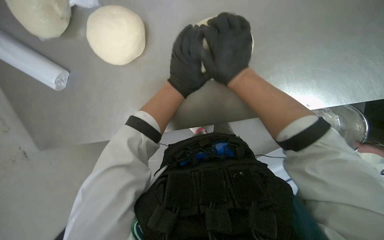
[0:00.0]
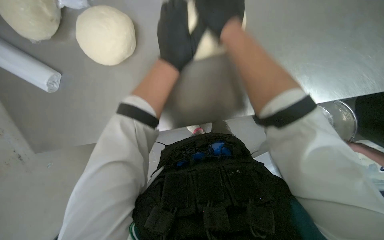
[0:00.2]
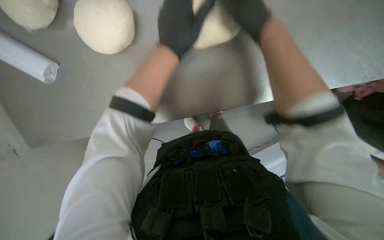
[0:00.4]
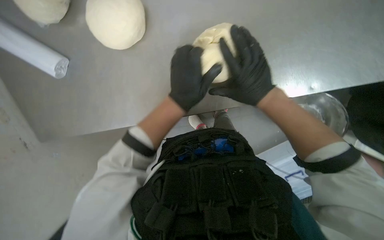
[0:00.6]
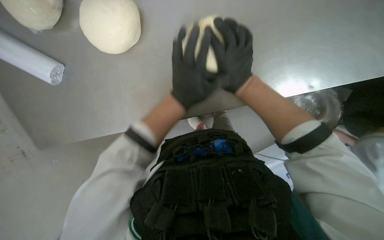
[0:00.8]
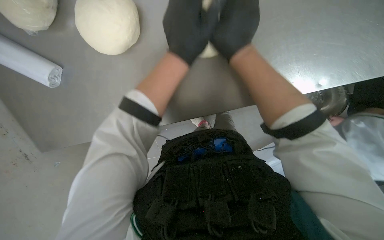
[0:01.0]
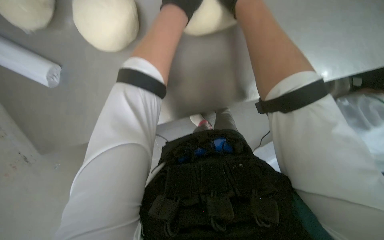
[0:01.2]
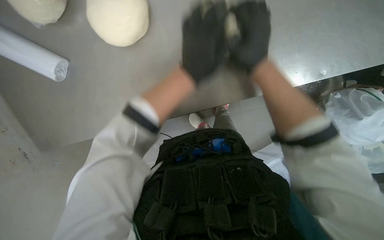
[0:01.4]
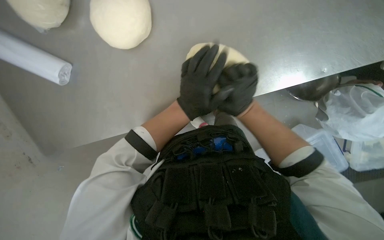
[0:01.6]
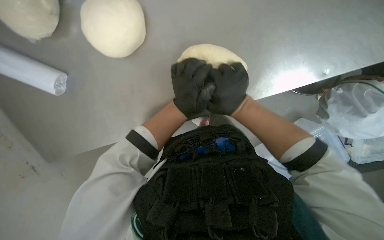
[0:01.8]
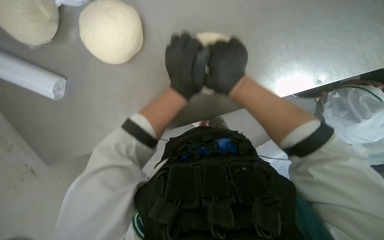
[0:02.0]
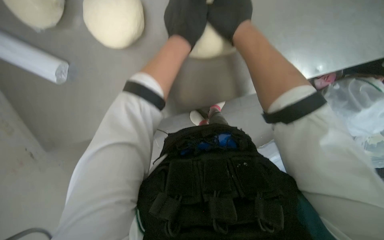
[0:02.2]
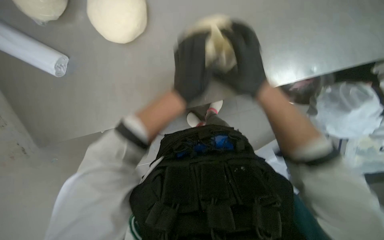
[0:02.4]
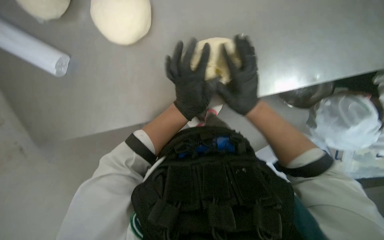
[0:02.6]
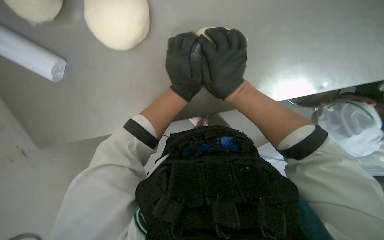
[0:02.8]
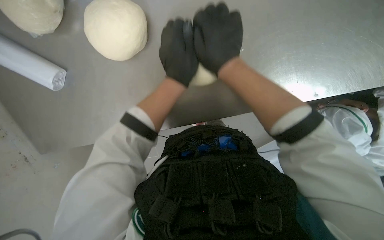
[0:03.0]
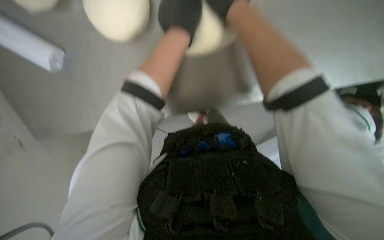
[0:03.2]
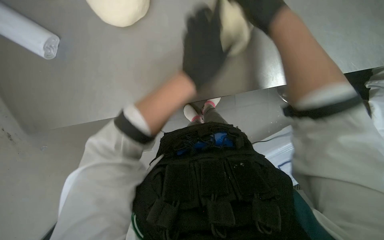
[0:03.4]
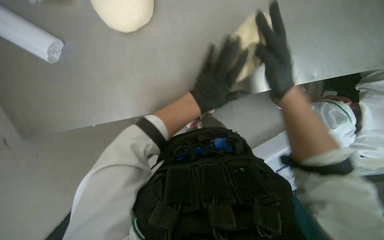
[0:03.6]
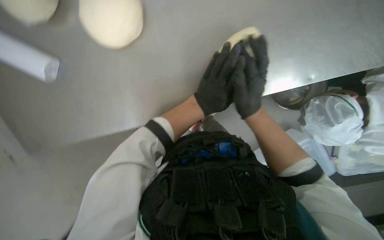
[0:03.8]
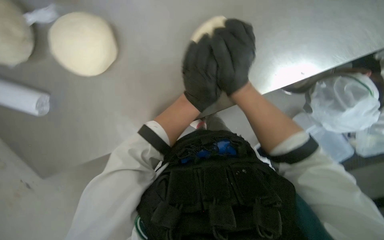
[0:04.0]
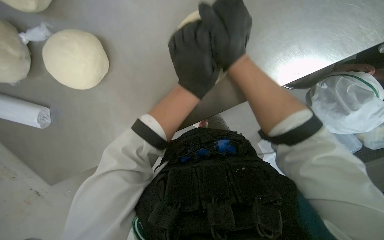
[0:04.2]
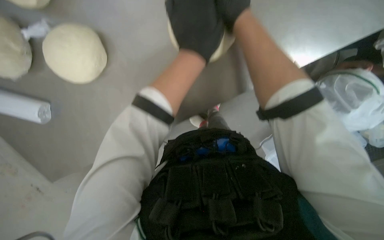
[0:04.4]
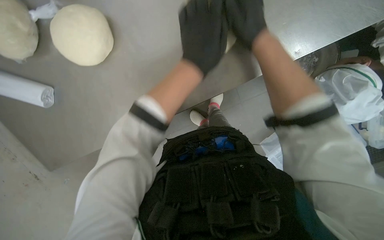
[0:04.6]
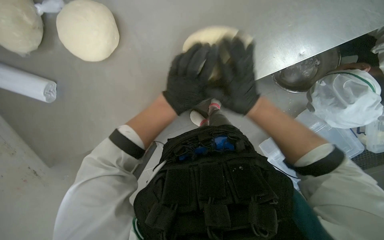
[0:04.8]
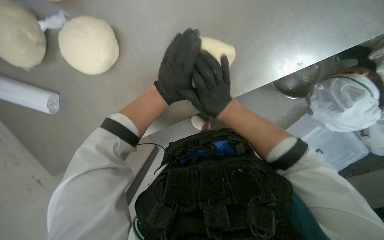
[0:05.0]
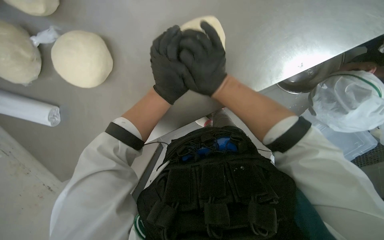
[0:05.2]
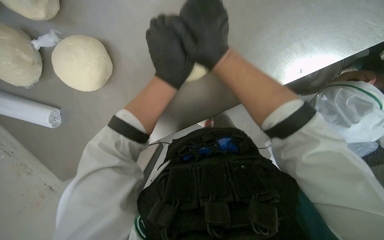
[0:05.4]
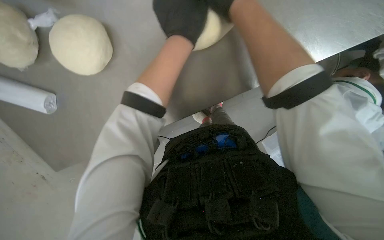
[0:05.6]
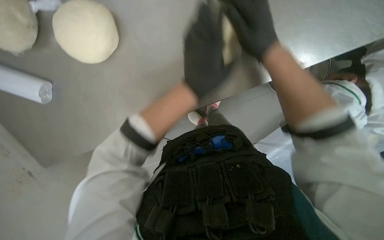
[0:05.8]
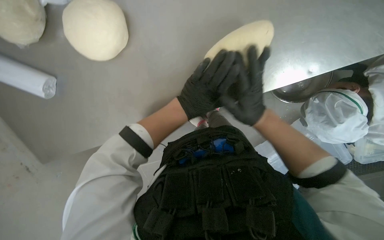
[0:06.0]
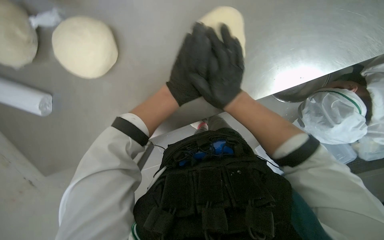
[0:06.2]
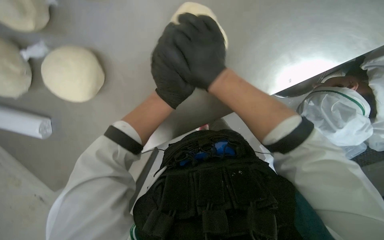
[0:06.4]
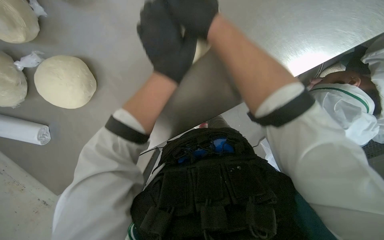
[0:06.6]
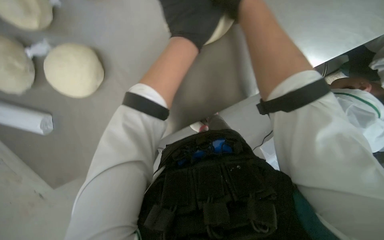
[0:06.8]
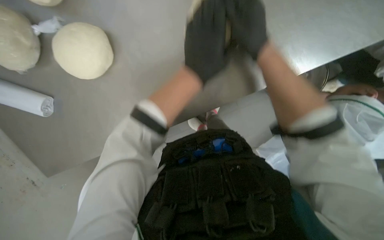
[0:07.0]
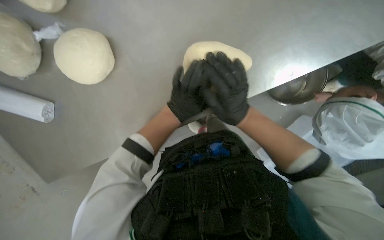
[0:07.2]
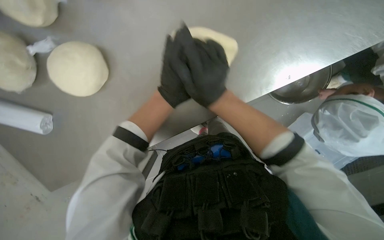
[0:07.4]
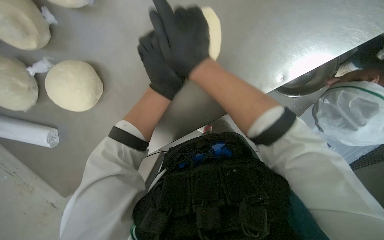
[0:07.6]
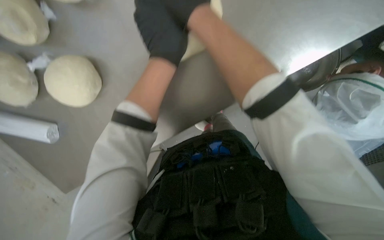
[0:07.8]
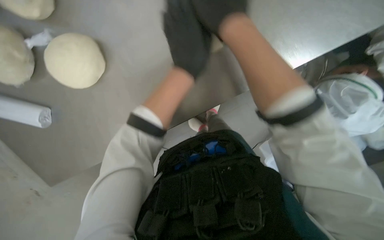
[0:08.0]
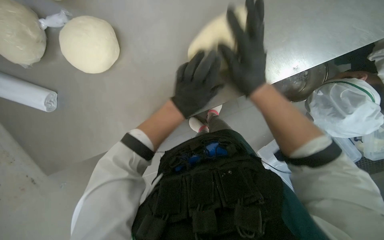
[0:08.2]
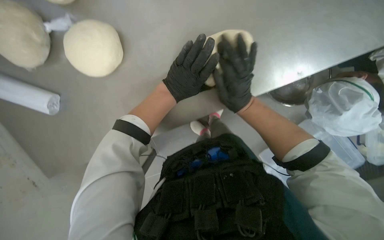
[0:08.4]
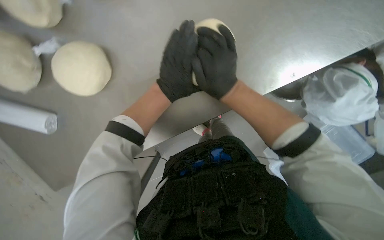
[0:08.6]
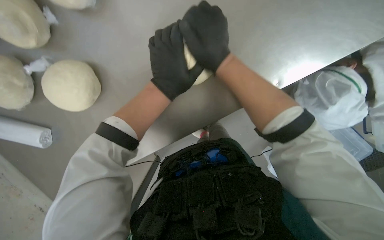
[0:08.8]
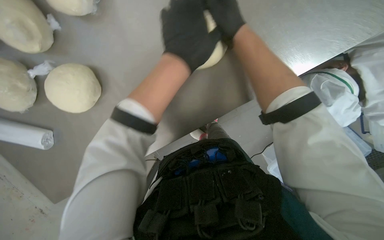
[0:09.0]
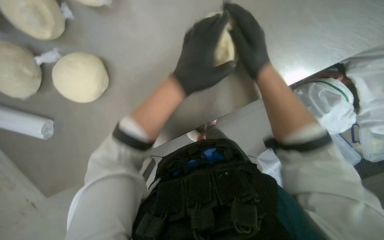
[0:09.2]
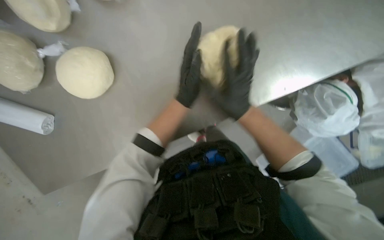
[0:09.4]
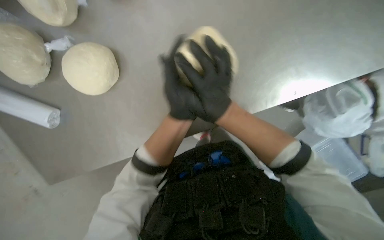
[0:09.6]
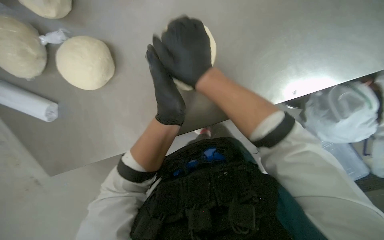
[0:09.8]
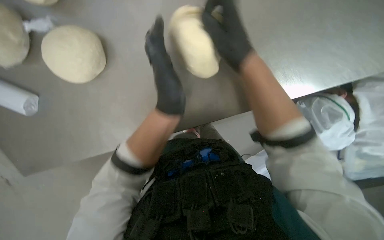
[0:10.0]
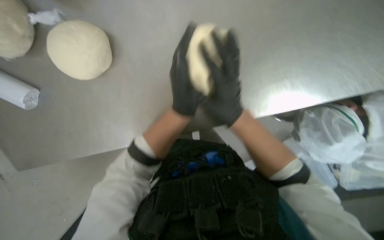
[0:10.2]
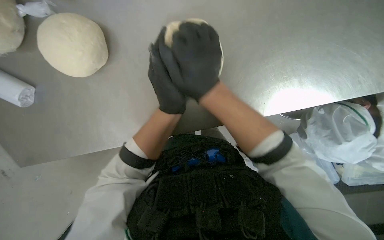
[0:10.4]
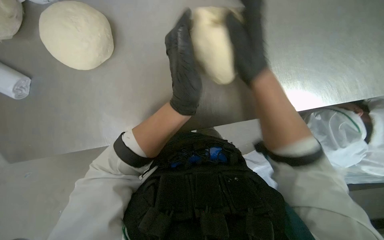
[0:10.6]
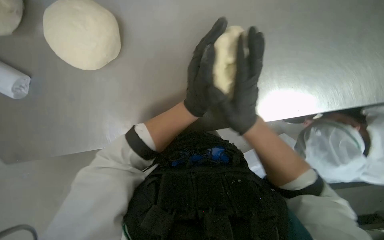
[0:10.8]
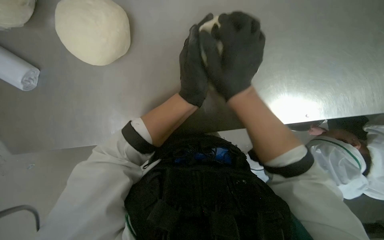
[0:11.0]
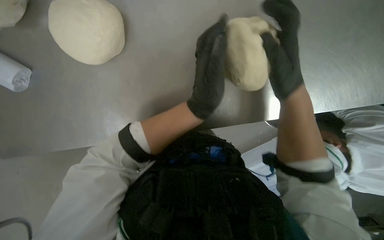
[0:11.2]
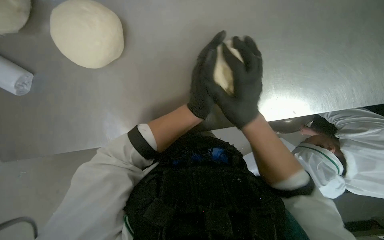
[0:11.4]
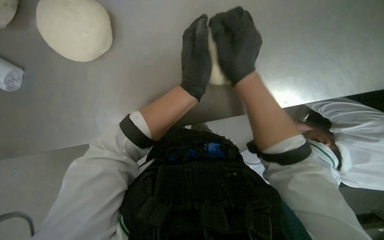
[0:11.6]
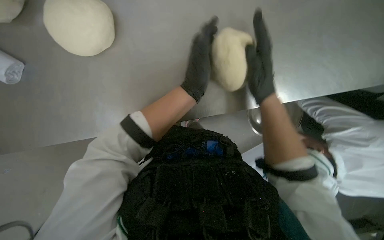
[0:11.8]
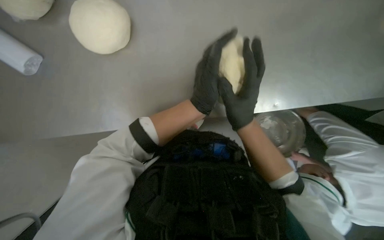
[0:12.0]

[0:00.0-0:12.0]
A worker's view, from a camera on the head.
Job: preparing food.
The whole recording: Shaping dough on counter. The worker kneads and shapes dough into an elongated form on the counter.
0:03.0 to 0:04.4: The right hand goes up and down the picture, some 25 cm each way, reversing 2 times.
0:04.4 to 0:06.0: The left hand moves up and down the picture over approximately 15 cm, changing direction 2 times. Meanwhile the right hand moves up and down the picture over some 25 cm, changing direction 2 times.
0:06.0 to 0:07.6: The right hand swings up and down the picture, approximately 25 cm each way, with 2 reversals.
0:07.6 to 0:09.0: The right hand goes up and down the picture, roughly 15 cm each way, reversing 2 times.
0:09.0 to 0:10.4: The left hand goes some 15 cm down the picture.

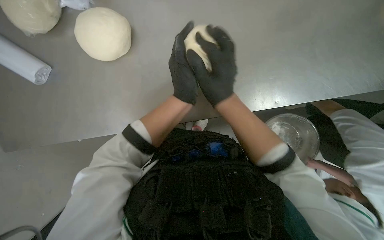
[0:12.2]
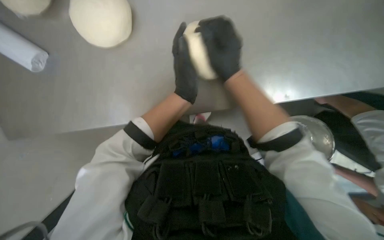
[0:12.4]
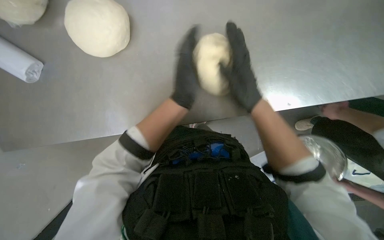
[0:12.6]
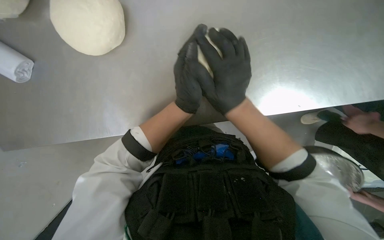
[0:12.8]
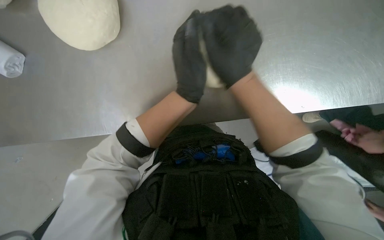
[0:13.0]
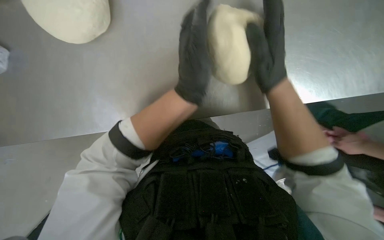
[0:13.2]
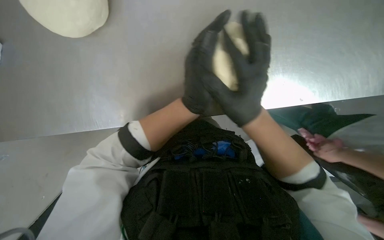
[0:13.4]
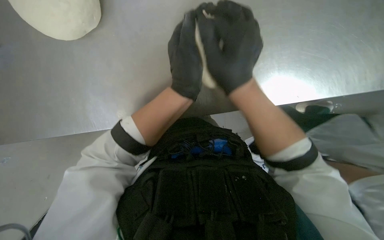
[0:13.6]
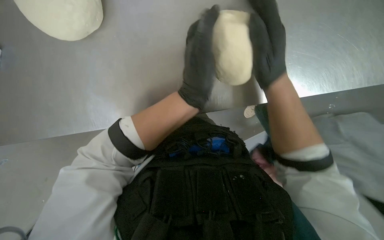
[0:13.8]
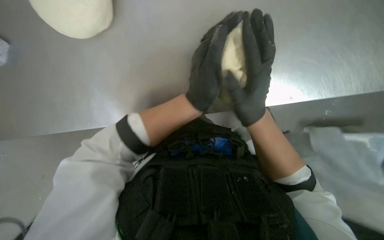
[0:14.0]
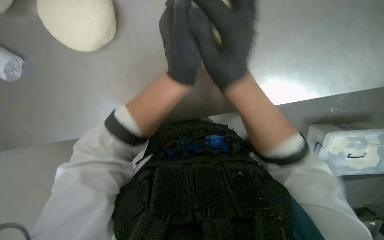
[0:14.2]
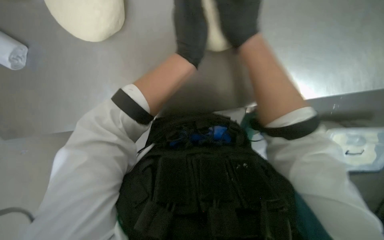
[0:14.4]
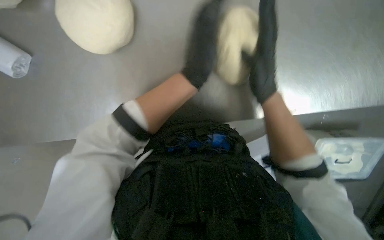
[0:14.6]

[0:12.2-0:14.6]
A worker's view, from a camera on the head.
Job: preparing food.
The whole recording: Shaping dough on counter. The worker kneads and shapes dough into an elongated form on the counter.
0:13.4 to 0:14.6: The right hand moves up and down the picture over some 15 cm, changing direction 3 times.

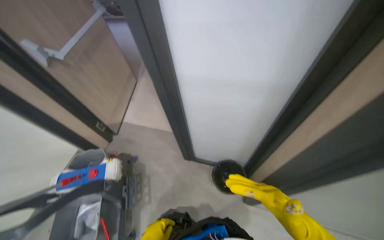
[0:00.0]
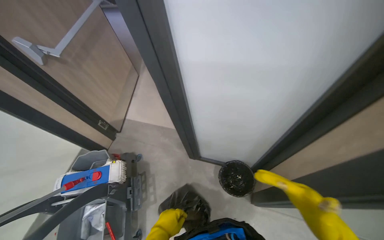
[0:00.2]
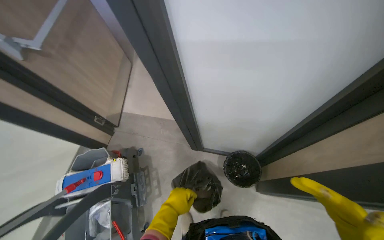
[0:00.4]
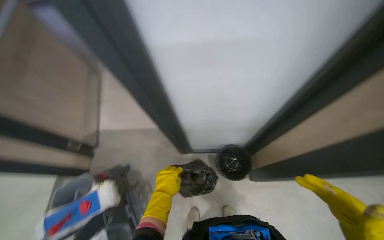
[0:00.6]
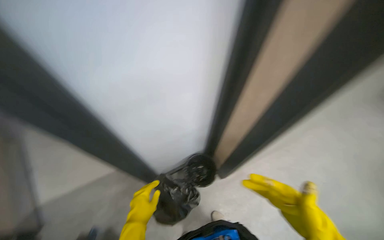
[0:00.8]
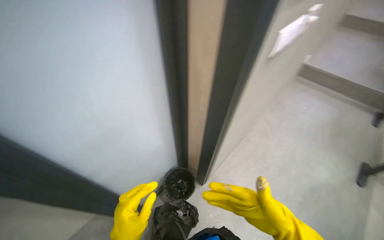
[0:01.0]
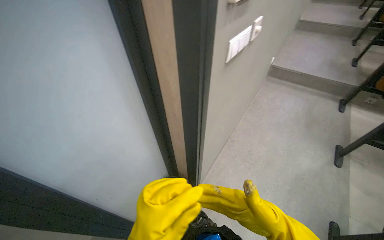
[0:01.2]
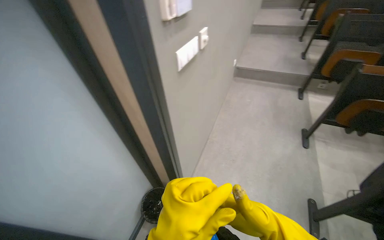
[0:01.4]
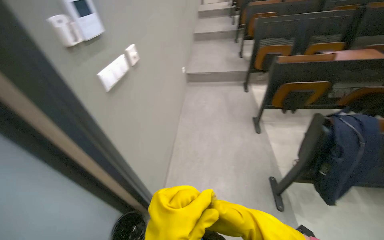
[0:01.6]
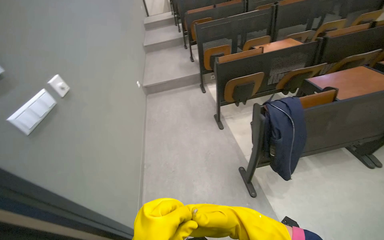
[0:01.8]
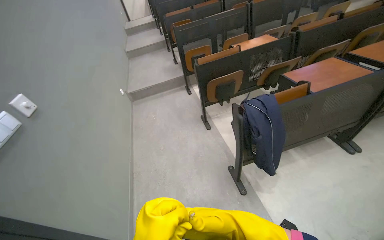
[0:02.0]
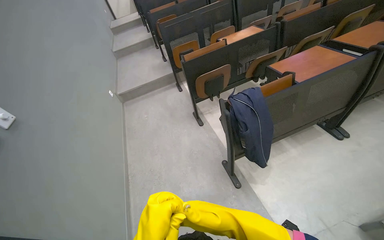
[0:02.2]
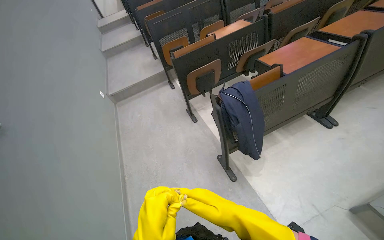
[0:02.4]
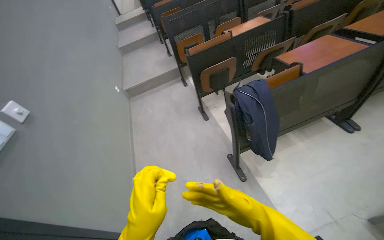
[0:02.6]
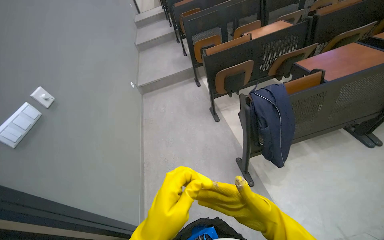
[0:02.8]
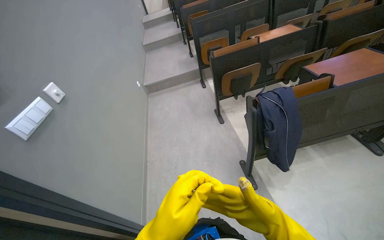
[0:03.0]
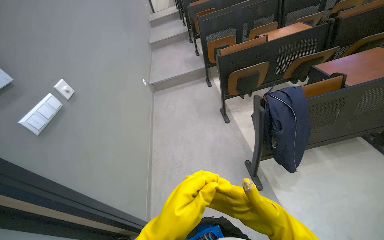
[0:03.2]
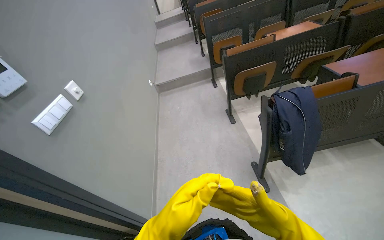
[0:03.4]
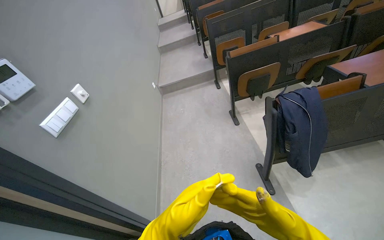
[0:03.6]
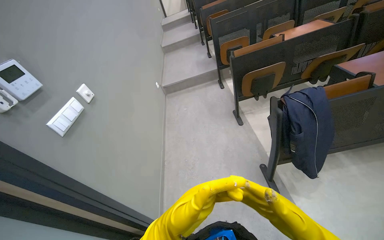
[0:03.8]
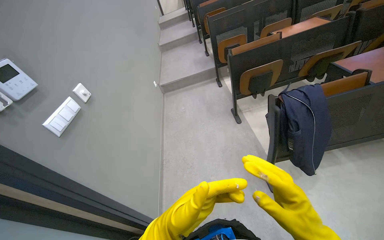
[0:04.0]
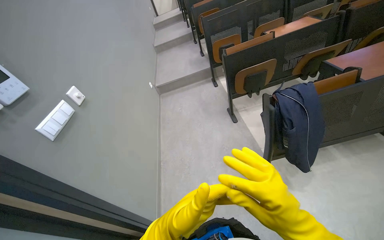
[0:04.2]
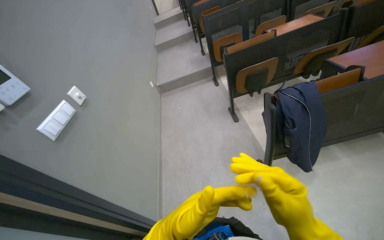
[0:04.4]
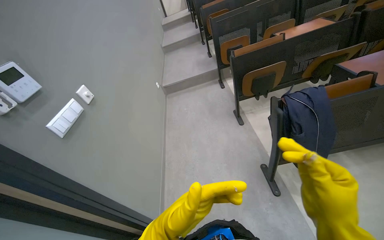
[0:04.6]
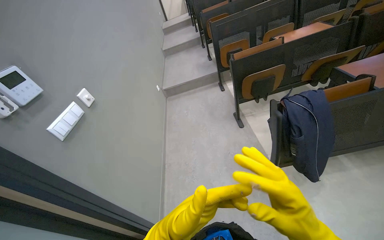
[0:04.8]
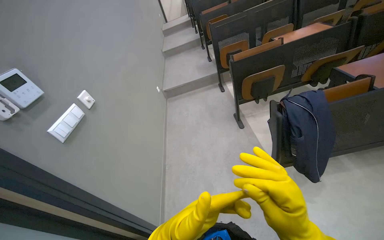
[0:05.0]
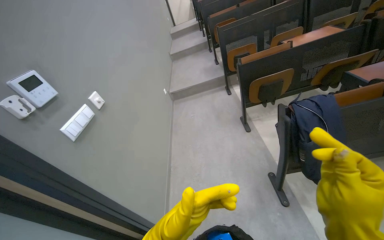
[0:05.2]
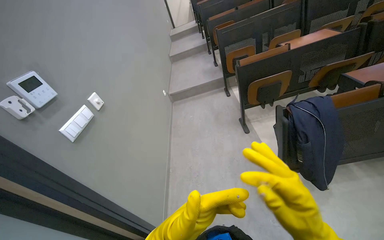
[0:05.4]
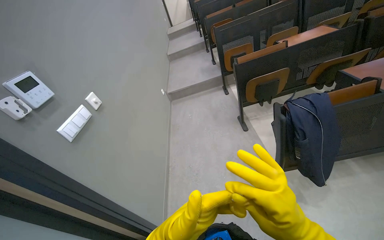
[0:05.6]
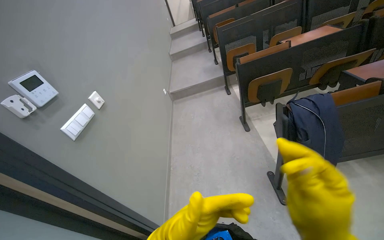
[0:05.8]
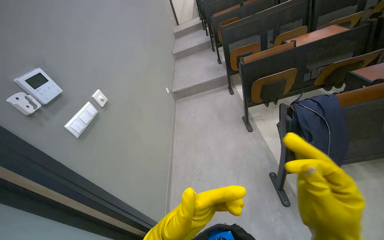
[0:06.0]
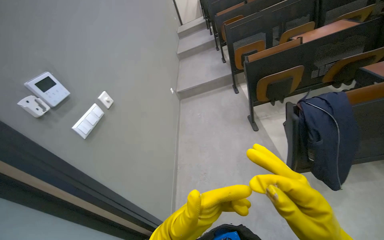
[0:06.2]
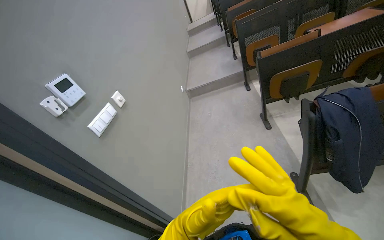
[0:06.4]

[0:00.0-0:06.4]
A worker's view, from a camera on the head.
Job: managing trash.
The whole recording: Emptying and replacing trash bag. The worker empties a trash bin and replaces the bag.
0:00.0 to 0:01.6: The wearer looks some 105 degrees further to the right. The camera pitches upward, by some 15 degrees.
